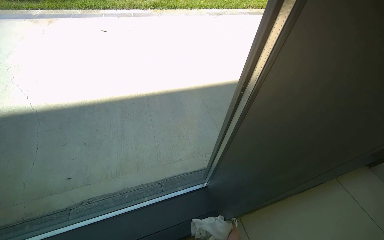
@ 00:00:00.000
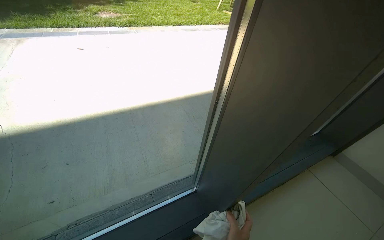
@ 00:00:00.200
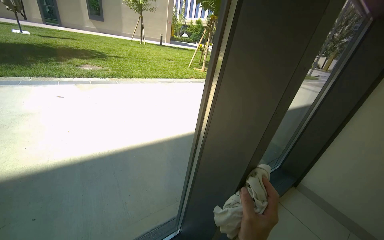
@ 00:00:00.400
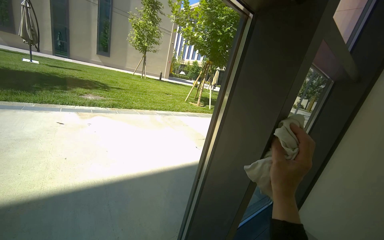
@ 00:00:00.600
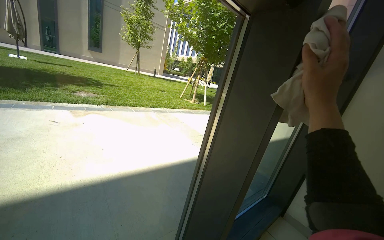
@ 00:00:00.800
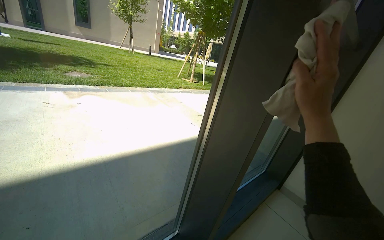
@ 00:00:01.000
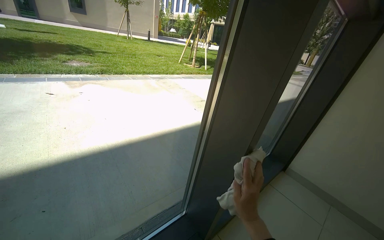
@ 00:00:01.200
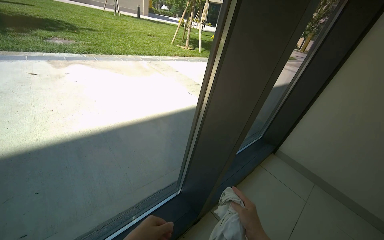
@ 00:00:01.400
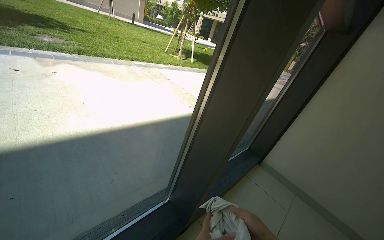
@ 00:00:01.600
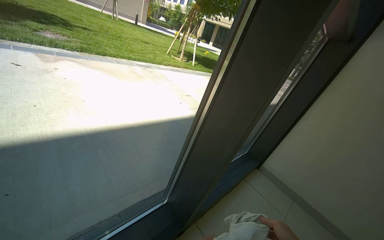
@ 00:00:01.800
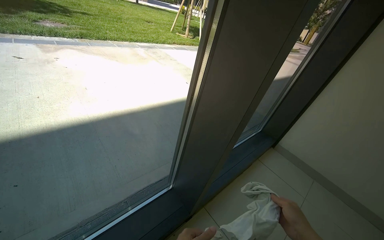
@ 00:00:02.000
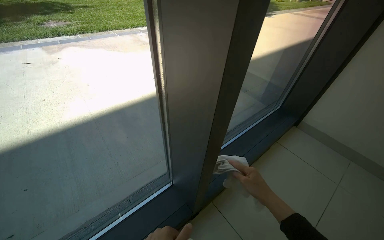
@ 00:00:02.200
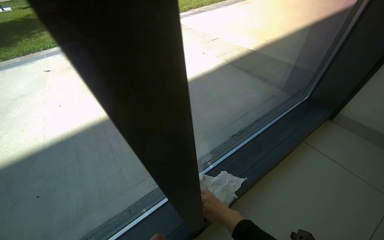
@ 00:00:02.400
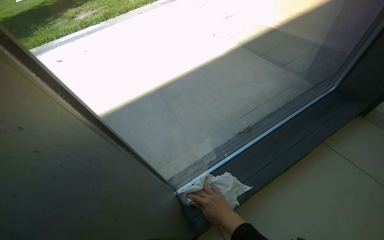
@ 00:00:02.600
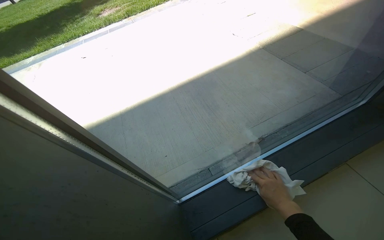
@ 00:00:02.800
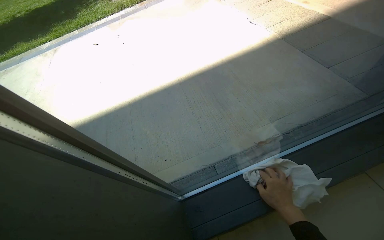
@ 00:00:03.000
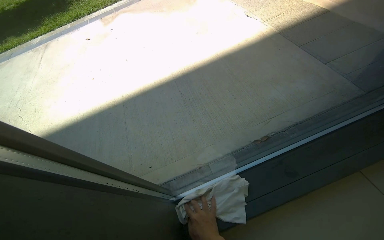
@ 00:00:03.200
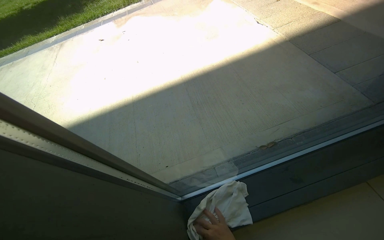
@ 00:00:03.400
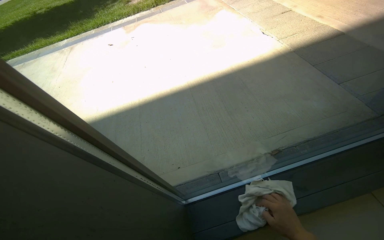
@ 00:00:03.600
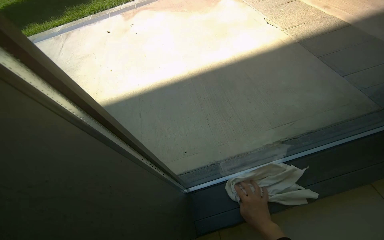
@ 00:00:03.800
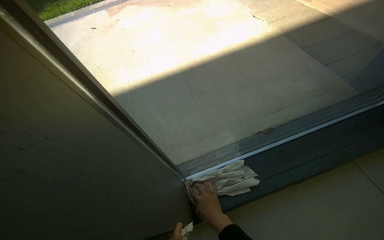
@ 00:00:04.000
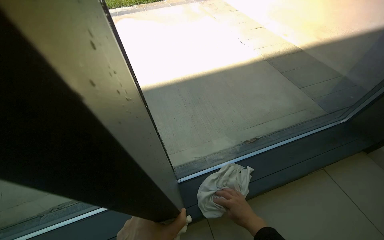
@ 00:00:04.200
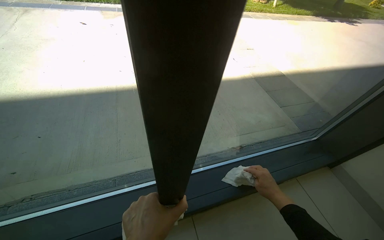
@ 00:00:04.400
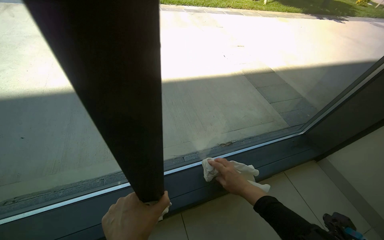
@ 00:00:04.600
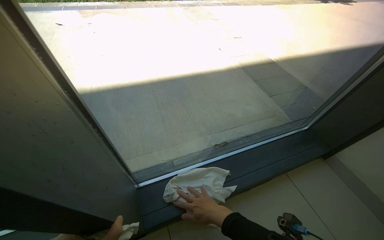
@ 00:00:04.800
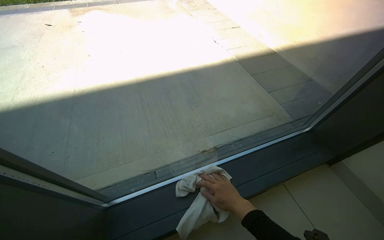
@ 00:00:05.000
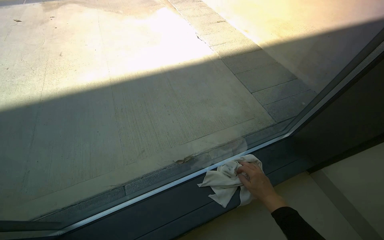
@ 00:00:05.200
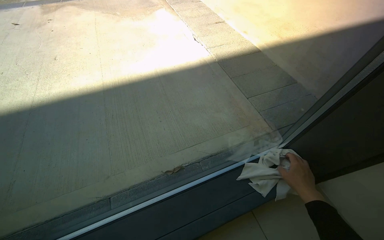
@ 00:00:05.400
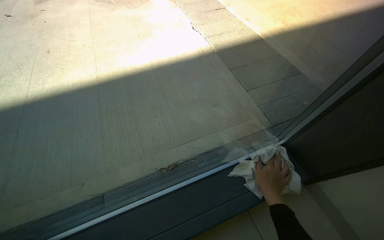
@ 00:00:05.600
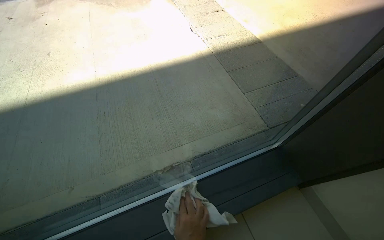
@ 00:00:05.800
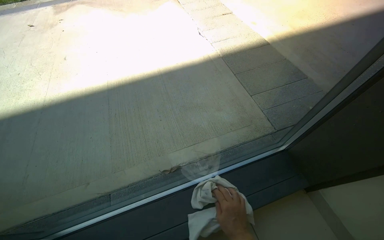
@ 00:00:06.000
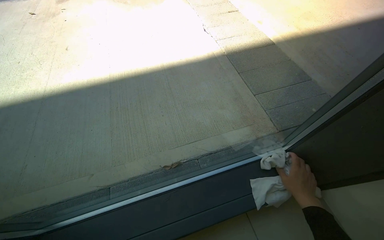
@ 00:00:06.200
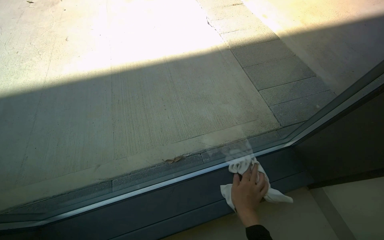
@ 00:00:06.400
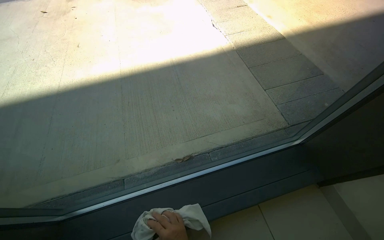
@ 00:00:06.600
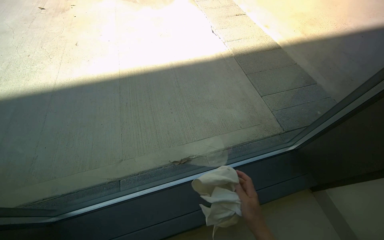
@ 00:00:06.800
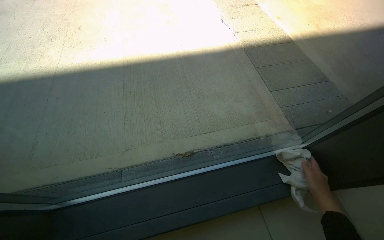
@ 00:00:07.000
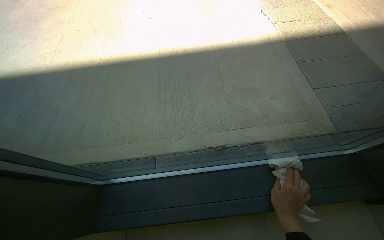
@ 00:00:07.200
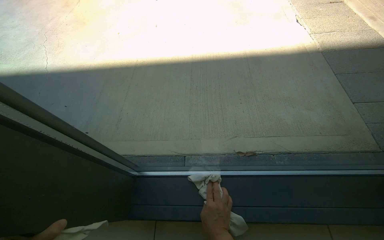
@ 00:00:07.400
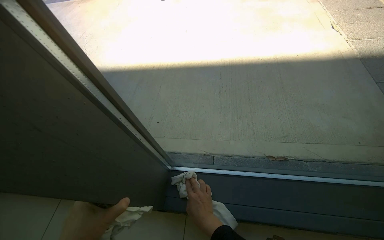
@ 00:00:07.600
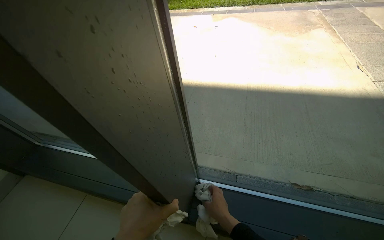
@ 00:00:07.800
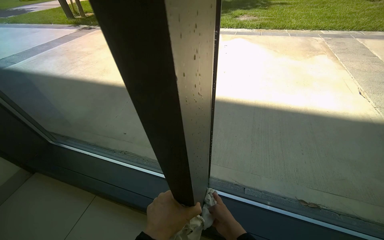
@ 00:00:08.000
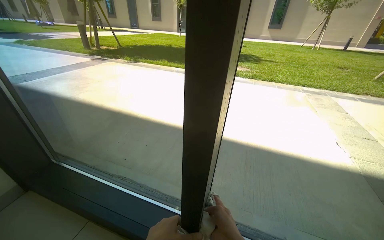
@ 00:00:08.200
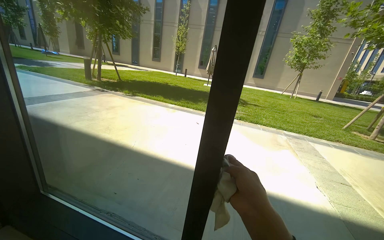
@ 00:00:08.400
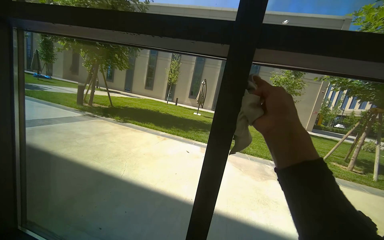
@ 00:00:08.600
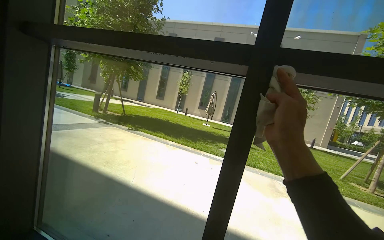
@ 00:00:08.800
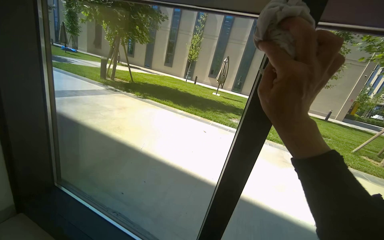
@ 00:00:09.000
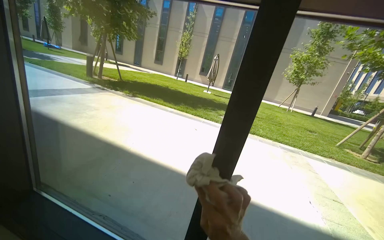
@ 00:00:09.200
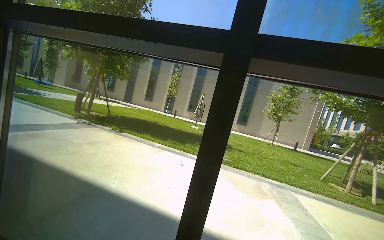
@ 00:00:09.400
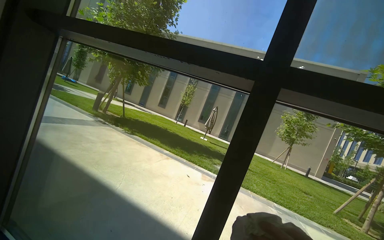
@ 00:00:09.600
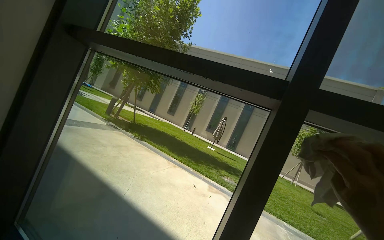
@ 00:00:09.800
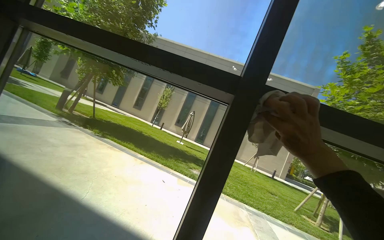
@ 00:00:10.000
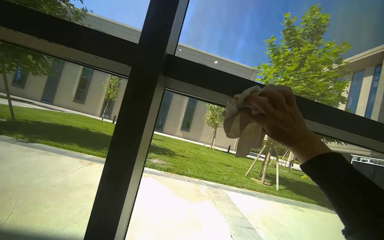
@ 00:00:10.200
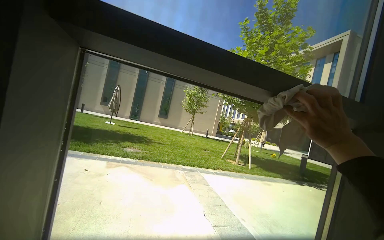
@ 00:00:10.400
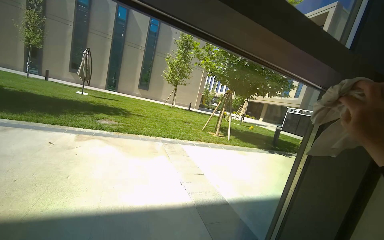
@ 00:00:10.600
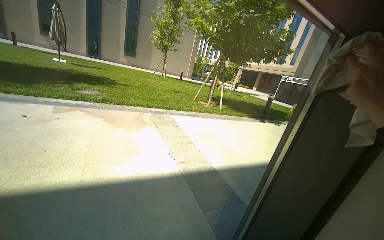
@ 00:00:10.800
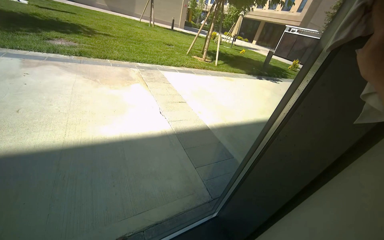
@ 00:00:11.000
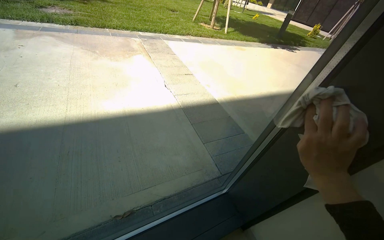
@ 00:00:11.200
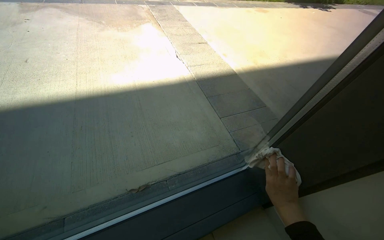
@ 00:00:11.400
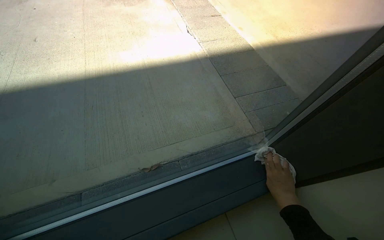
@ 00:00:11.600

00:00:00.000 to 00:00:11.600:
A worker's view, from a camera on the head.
Job: cleaning windows.
The whole recording: Wiping window frame and glass. The worker wipes the window frame and glass with a cloth.
00:00:00.000 to 00:00:01.400: The camera is aimed about 20 degrees further to the right. The wearer looks about 15 degrees further upward.
00:00:01.400 to 00:00:02.800: The head travels about 50 cm. The view pans to the left by about 25 degrees. The view tips downward by about 20 degrees.
00:00:04.400 to 00:00:05.800: The head travels about 60 cm.
00:00:07.200 to 00:00:08.800: The wearer moves approximately 70 cm. The wearer looks approximately 55 degrees further upward. The scene turns approximately 35 degrees clockwise in the picture.
00:00:08.800 to 00:00:10.200: The view pans to the right by roughly 25 degrees.
00:00:10.200 to 00:00:11.600: The wearer moves approximately 70 cm. The wearer looks approximately 65 degrees further downward.
